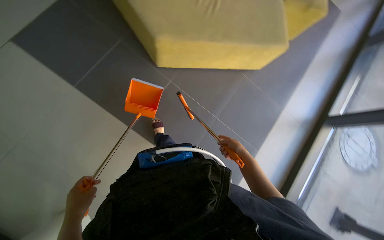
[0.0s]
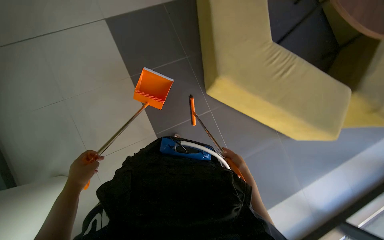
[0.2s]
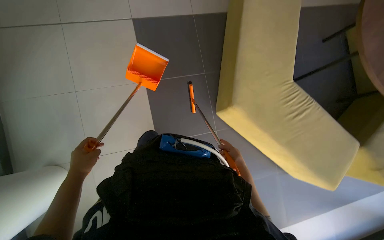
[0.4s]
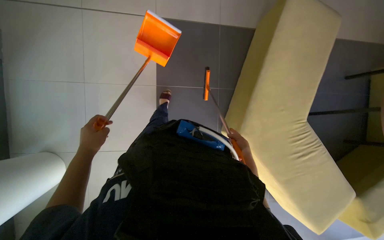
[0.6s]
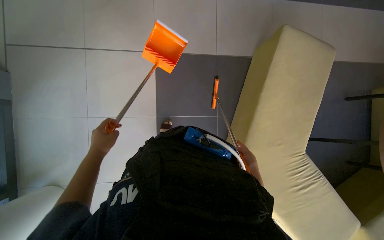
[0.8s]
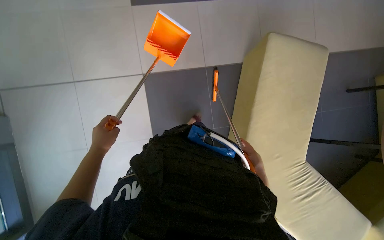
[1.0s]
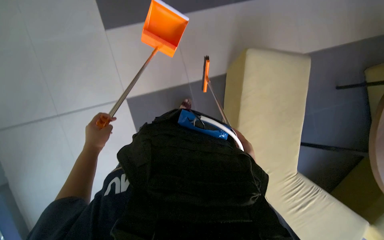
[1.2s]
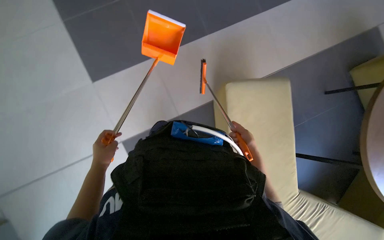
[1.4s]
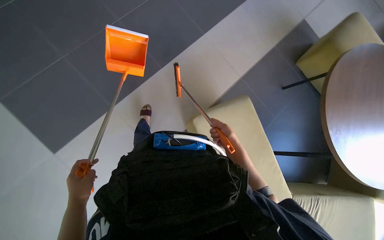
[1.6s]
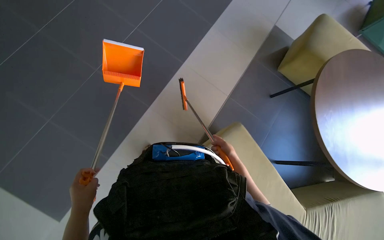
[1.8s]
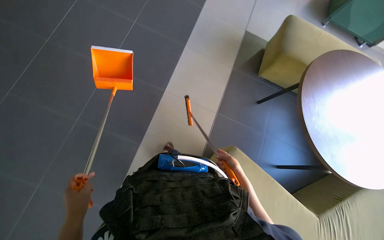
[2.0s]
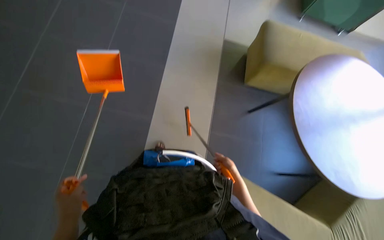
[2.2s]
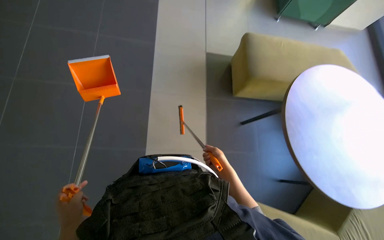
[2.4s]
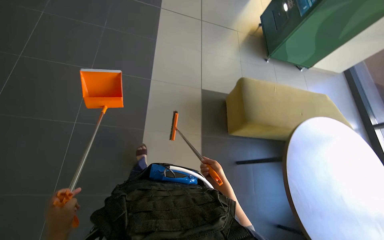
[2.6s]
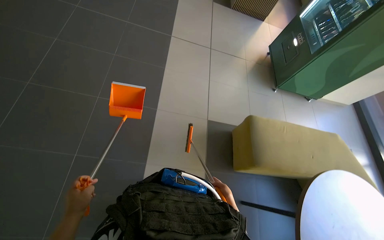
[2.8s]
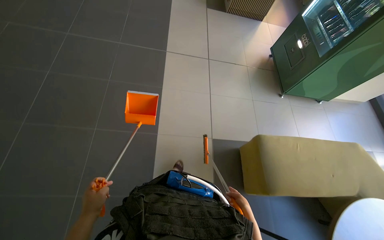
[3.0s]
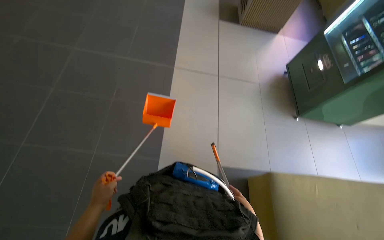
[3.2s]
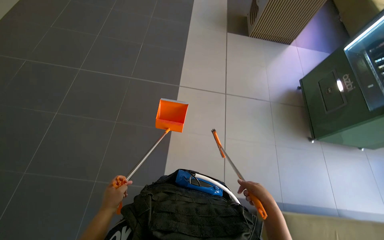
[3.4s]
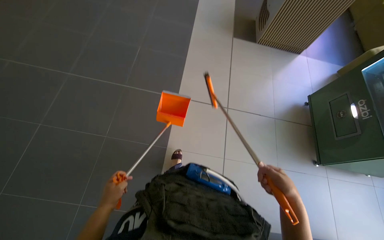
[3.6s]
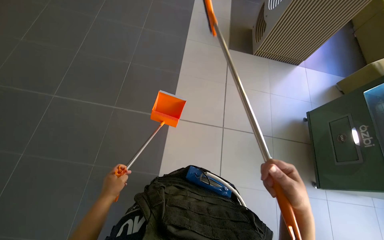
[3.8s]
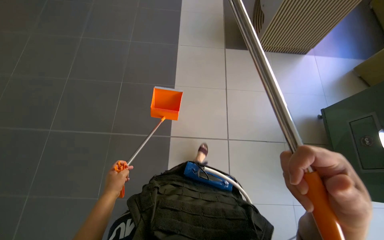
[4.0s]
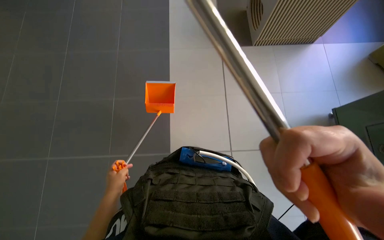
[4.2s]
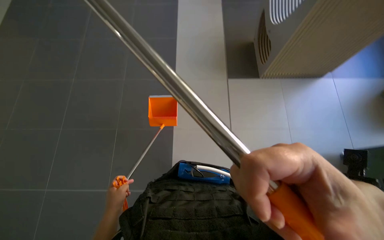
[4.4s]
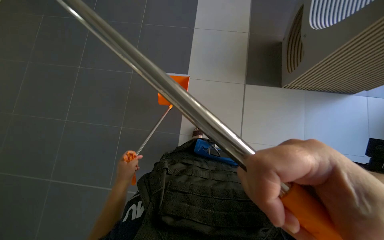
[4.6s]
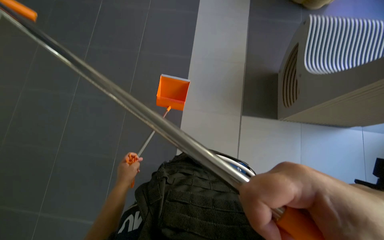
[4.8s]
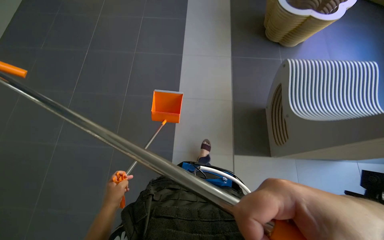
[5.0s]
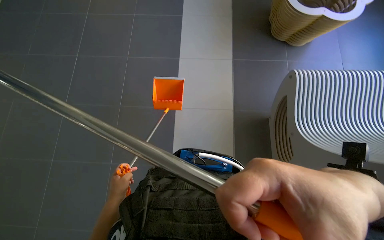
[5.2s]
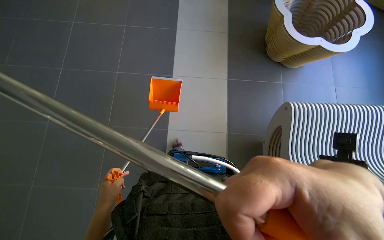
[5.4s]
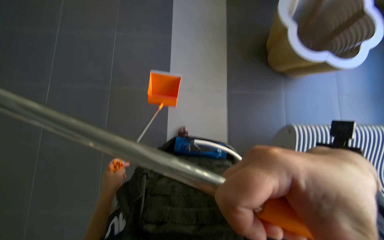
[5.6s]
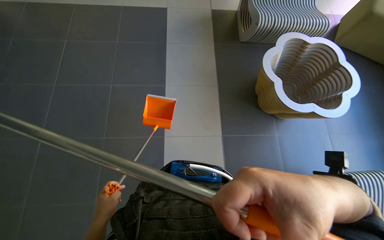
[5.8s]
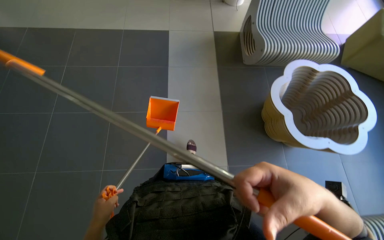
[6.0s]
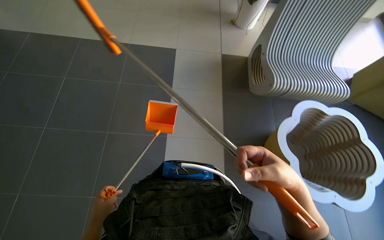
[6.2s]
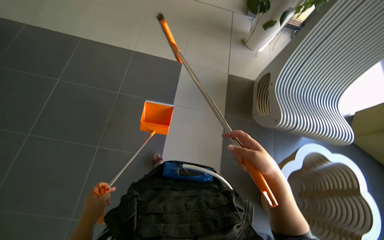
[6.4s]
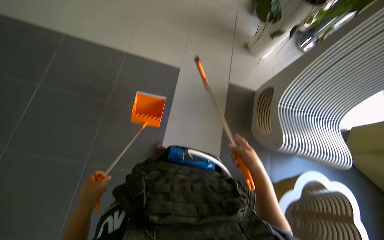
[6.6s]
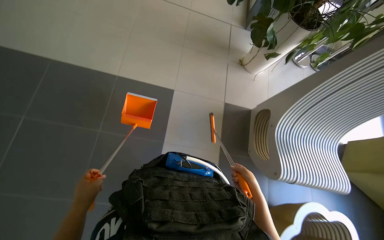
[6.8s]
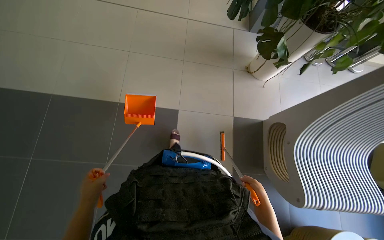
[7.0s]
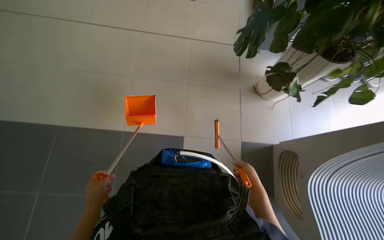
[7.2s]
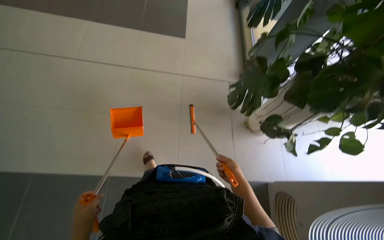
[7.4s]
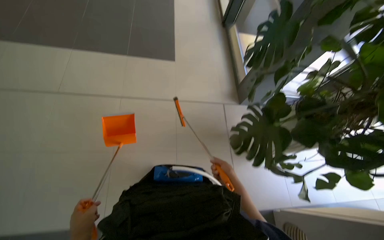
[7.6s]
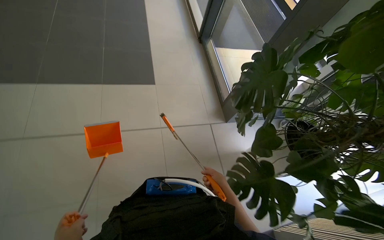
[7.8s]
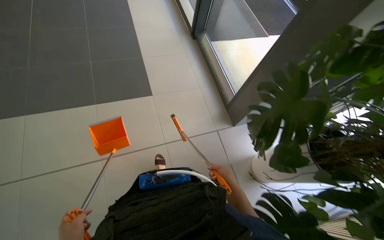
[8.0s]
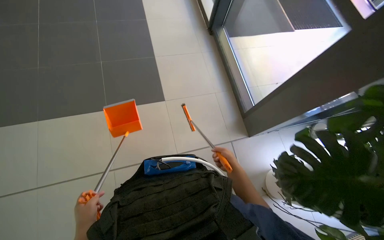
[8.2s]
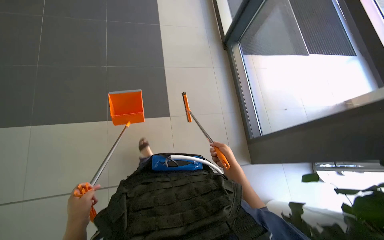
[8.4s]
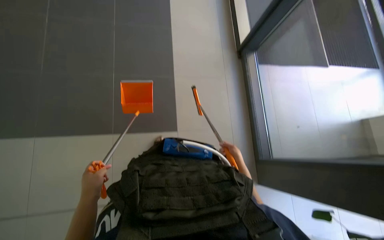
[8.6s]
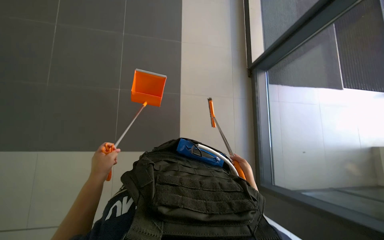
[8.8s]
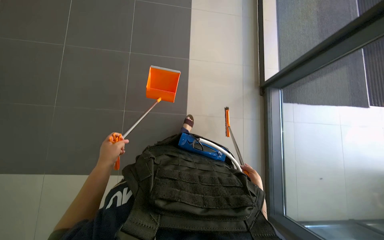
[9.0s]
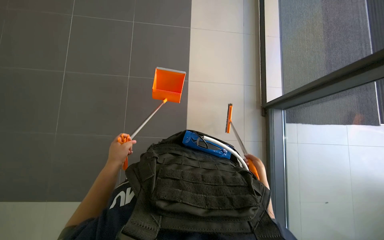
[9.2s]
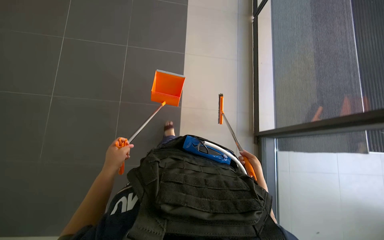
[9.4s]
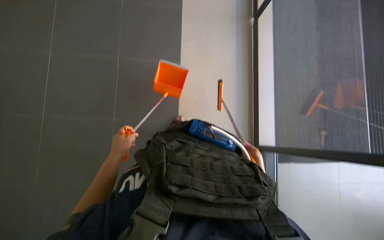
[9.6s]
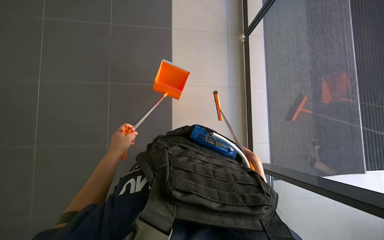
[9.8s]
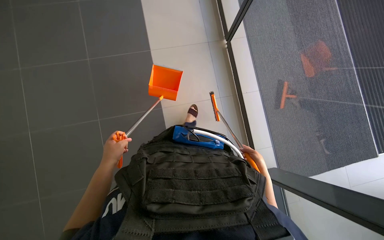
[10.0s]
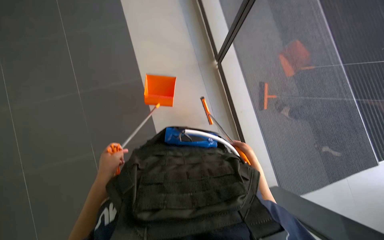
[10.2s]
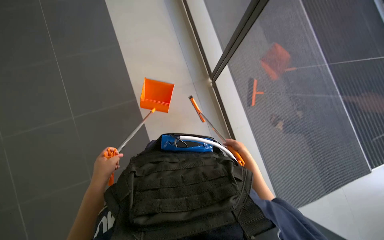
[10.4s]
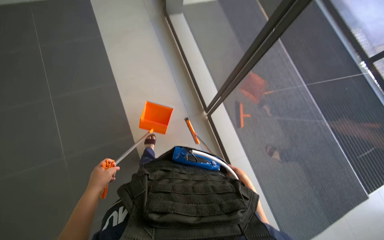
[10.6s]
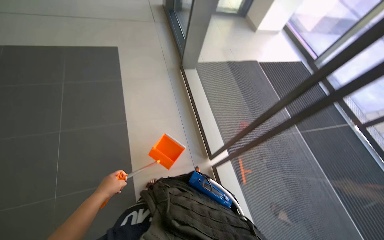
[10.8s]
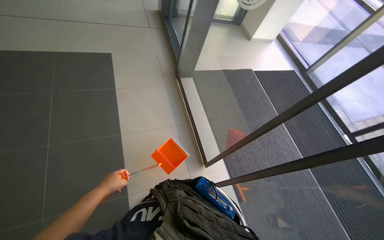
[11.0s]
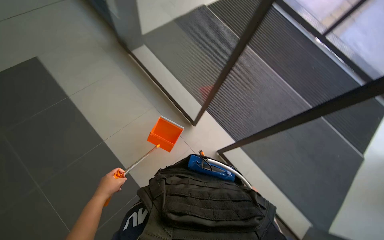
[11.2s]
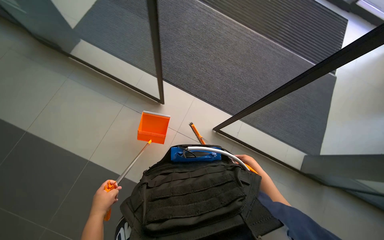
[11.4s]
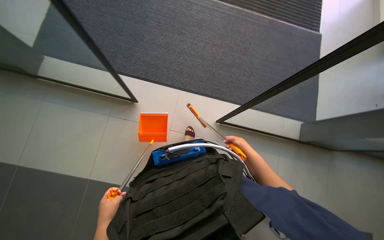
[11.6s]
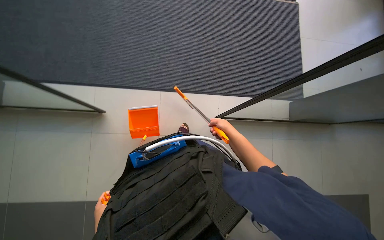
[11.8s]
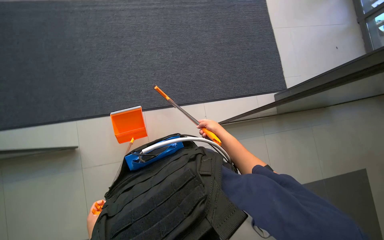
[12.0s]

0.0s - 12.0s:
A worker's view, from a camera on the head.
Job: sweeping floor.
The whole recording: Sweeping the floor. The worker sweeps the floor with a broom and dustpan.
0.0s - 1.6s: The scene turns approximately 25 degrees clockwise in the picture.
3.0s - 4.4s: The head travels about 1 m.
4.4s - 6.0s: The camera travels approximately 60 cm. The wearer looks approximately 20 degrees further upward.
6.0s - 7.6s: The head travels roughly 1 m.
7.6s - 9.0s: The head travels about 50 cm.
9.0s - 10.4s: The right hand is displaced up the picture by some 50 cm.

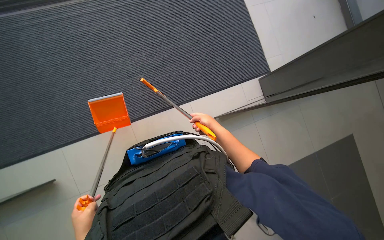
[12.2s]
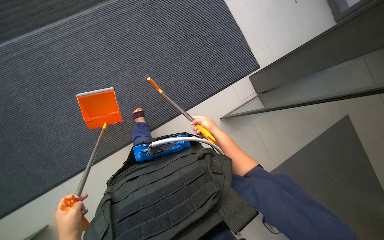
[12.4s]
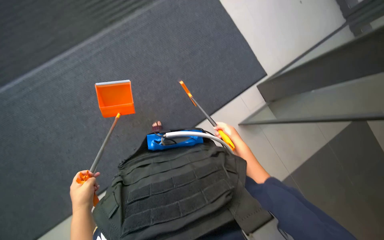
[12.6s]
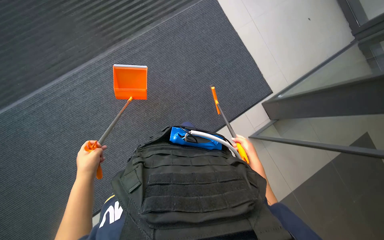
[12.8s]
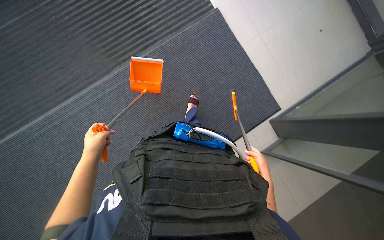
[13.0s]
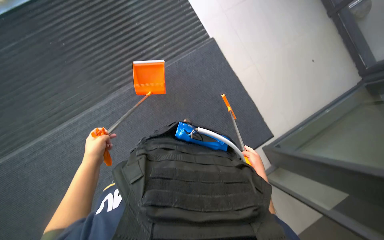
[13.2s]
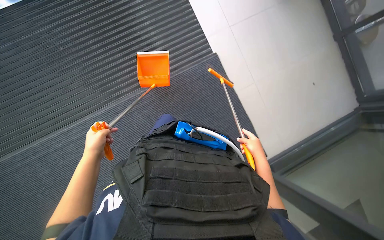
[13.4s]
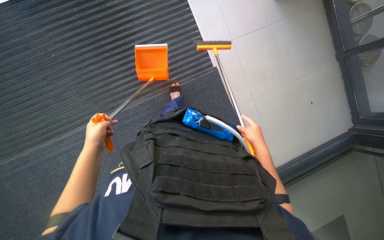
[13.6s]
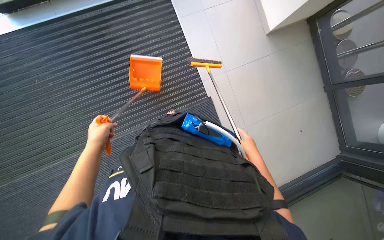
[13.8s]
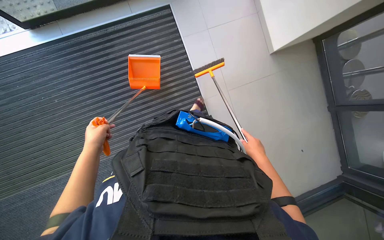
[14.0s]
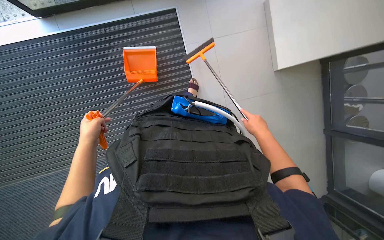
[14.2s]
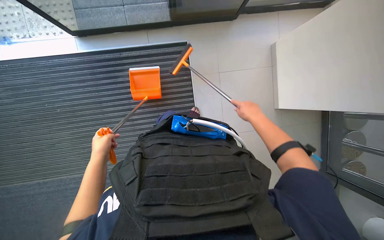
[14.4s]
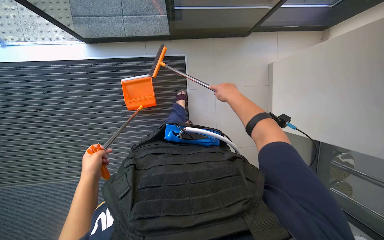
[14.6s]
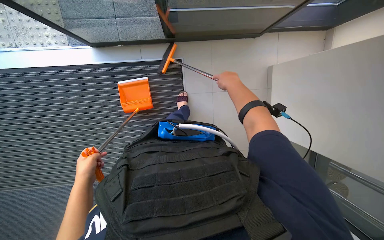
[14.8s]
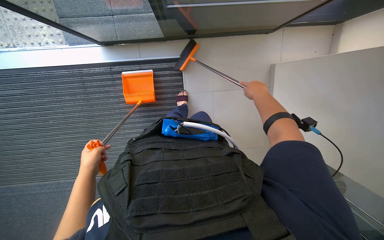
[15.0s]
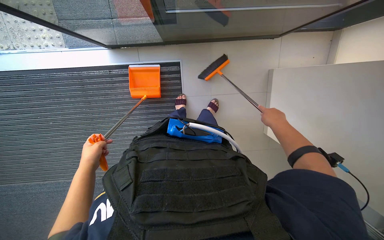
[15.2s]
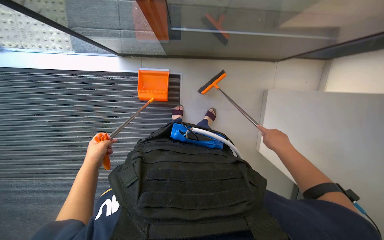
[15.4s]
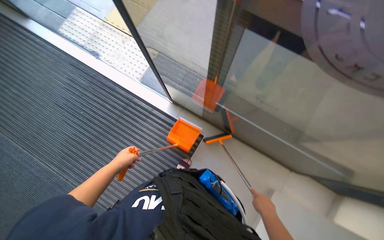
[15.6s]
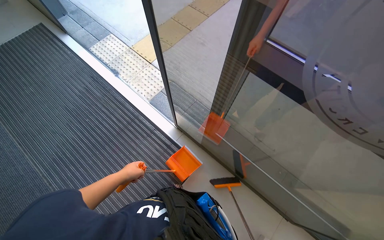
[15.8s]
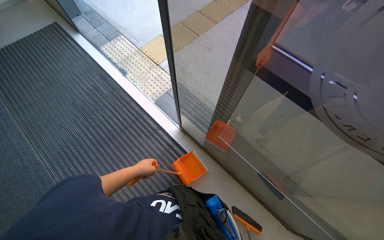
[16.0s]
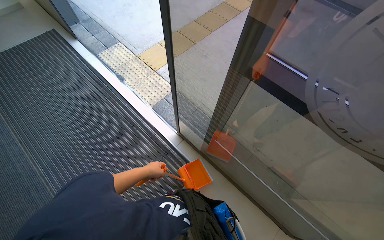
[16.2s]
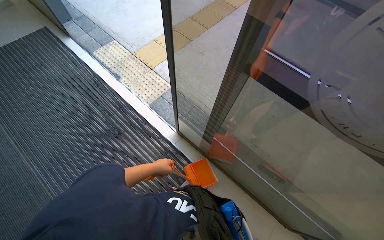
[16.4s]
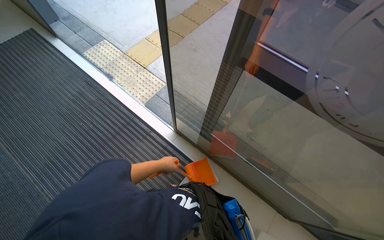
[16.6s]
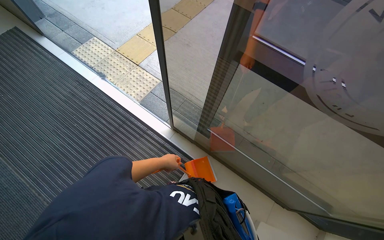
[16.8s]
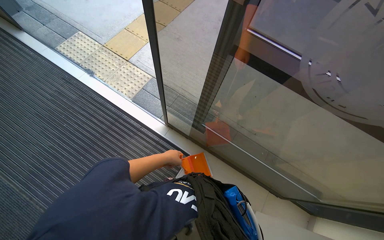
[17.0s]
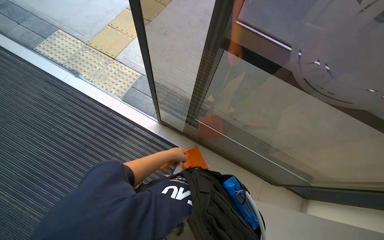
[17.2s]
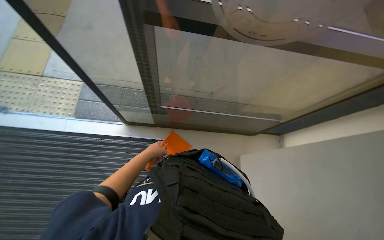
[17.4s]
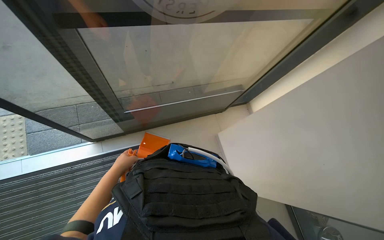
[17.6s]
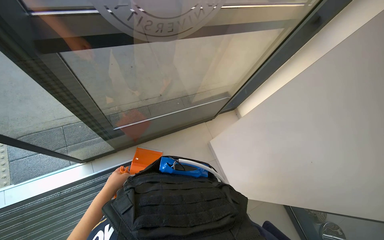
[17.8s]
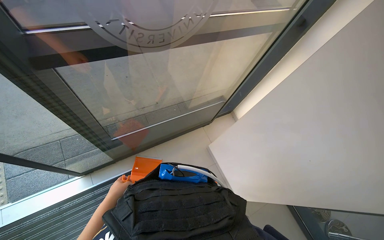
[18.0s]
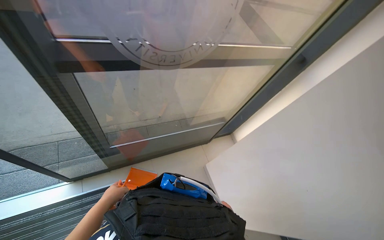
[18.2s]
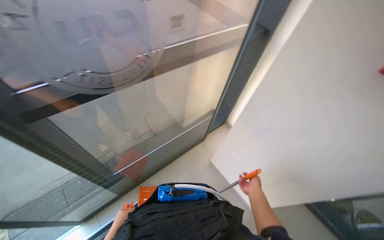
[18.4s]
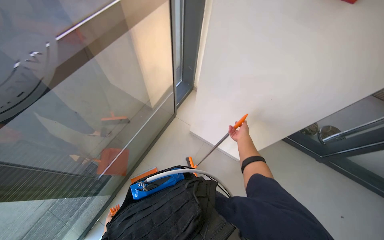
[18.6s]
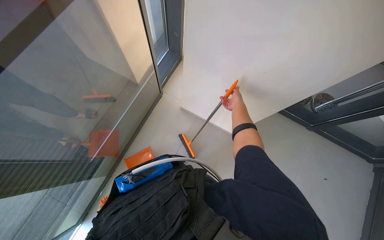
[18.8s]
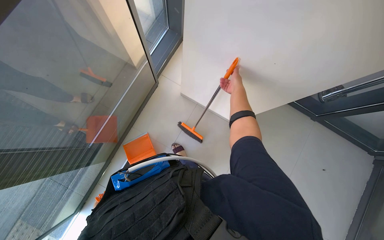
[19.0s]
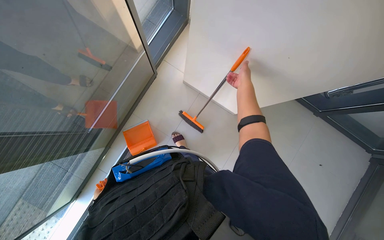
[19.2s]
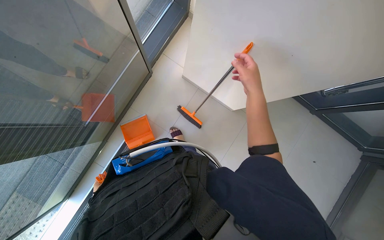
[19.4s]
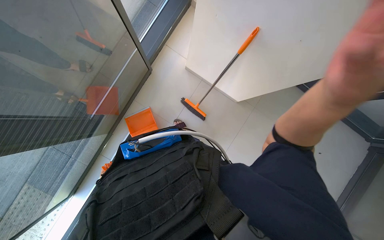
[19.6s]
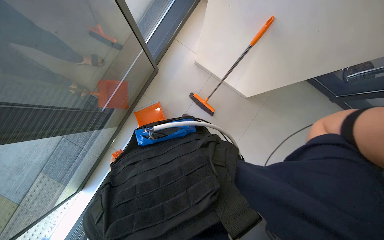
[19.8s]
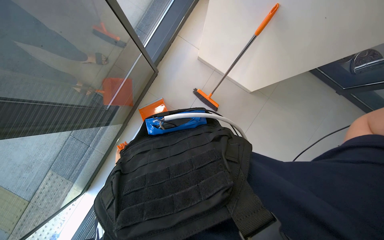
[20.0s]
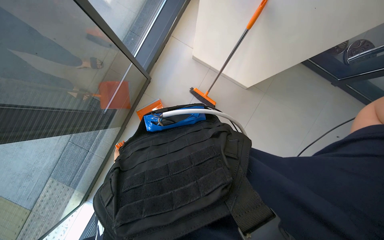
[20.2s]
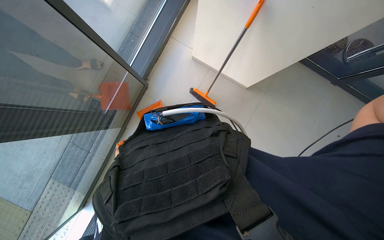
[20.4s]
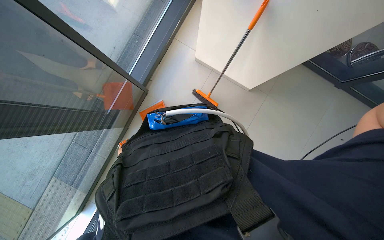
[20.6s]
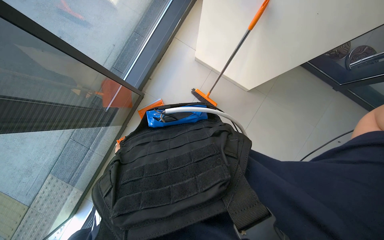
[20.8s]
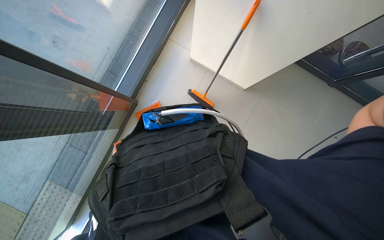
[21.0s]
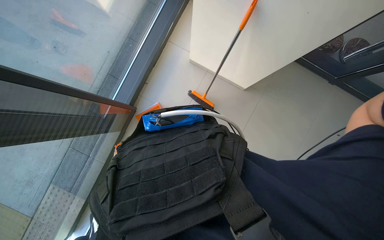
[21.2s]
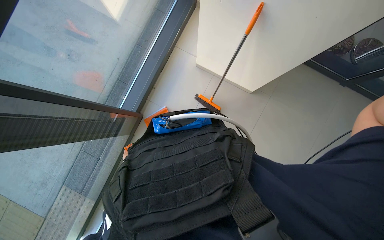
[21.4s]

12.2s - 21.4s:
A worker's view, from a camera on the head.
Job: sweeping floor.
The whole recording: Sweeping the floor. The worker sweeps the floor with a broom and dustpan.
15.2s - 16.8s: The wearer looks roughly 35 degrees further upward. The scene rotates clockwise by roughly 40 degrees.
16.8s - 18.4s: The head turns to the right by some 75 degrees.
18.4s - 19.8s: The camera pitches downward, by about 40 degrees.
